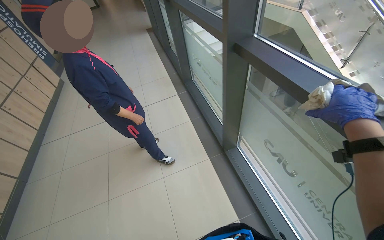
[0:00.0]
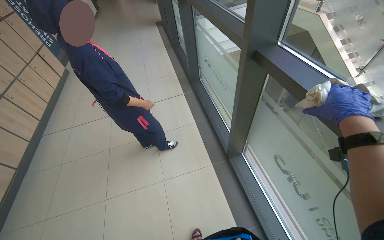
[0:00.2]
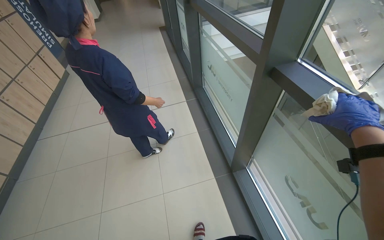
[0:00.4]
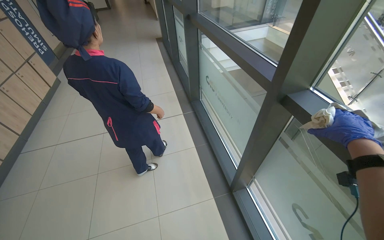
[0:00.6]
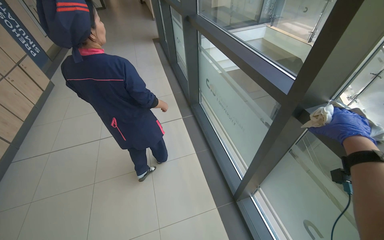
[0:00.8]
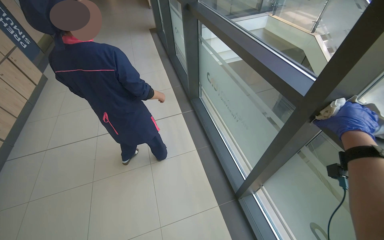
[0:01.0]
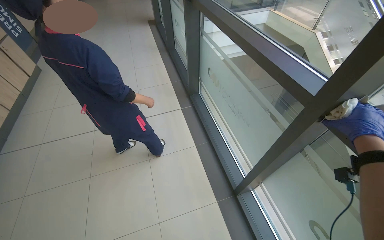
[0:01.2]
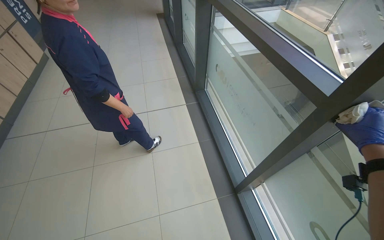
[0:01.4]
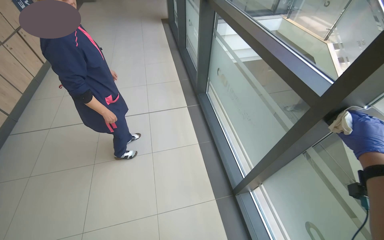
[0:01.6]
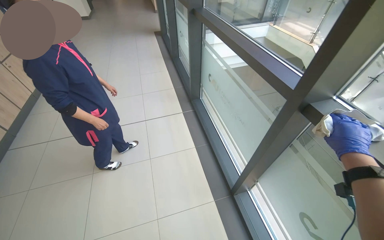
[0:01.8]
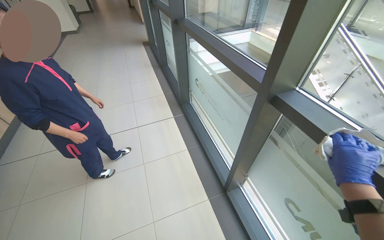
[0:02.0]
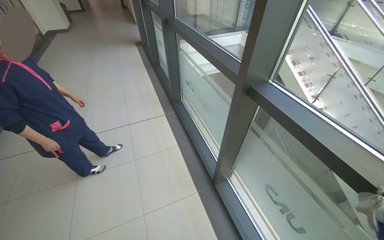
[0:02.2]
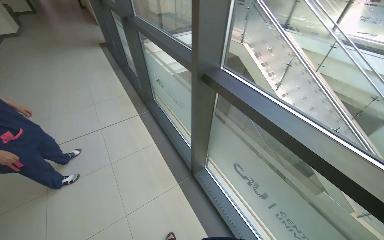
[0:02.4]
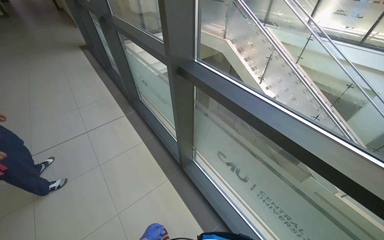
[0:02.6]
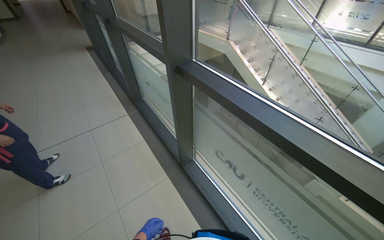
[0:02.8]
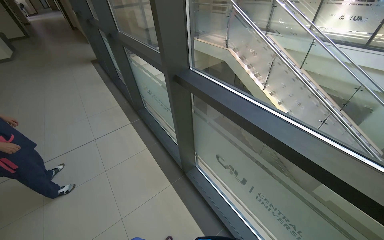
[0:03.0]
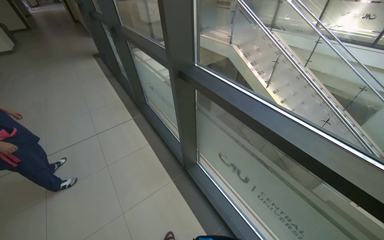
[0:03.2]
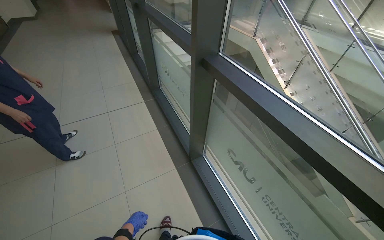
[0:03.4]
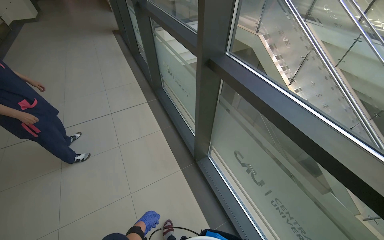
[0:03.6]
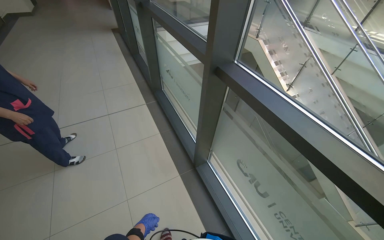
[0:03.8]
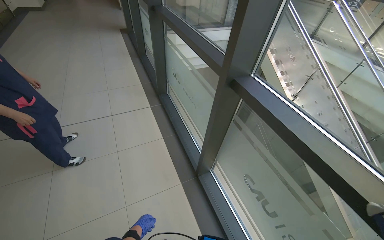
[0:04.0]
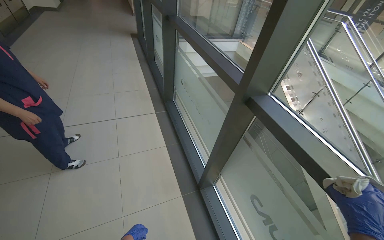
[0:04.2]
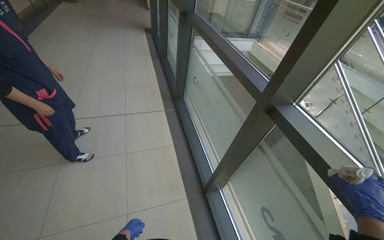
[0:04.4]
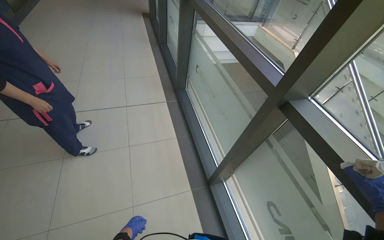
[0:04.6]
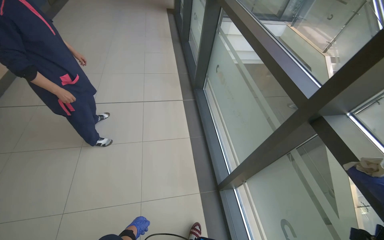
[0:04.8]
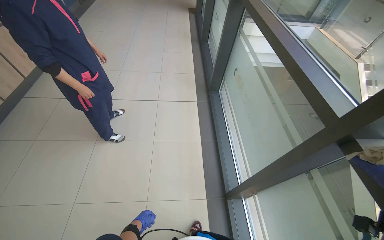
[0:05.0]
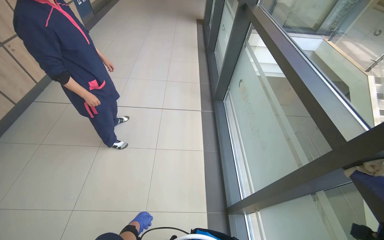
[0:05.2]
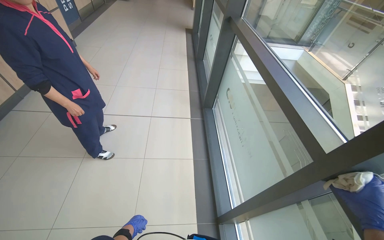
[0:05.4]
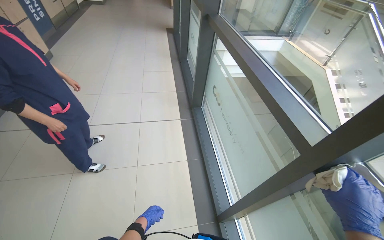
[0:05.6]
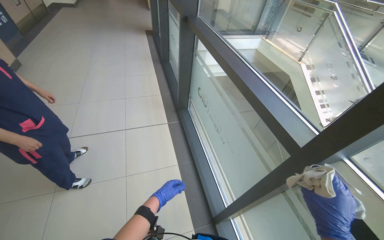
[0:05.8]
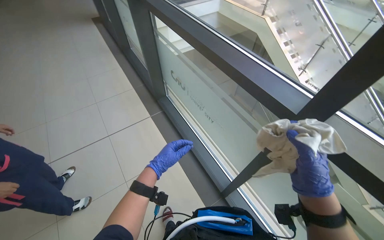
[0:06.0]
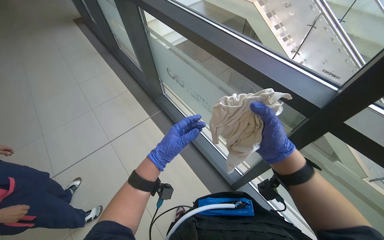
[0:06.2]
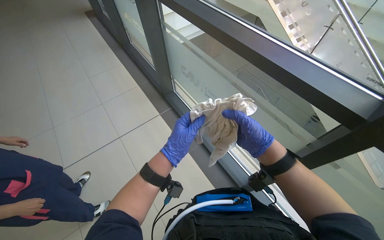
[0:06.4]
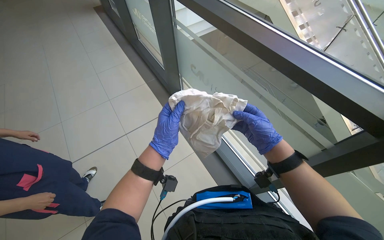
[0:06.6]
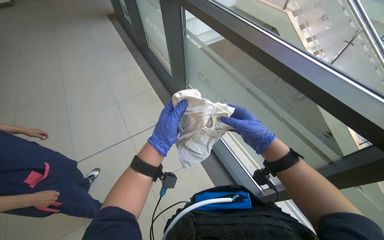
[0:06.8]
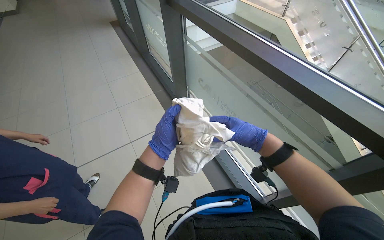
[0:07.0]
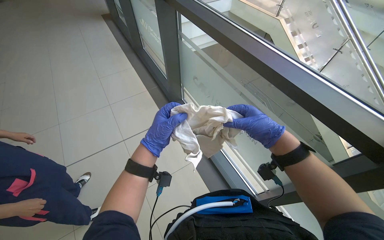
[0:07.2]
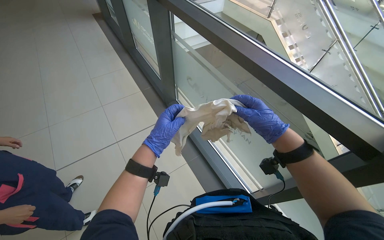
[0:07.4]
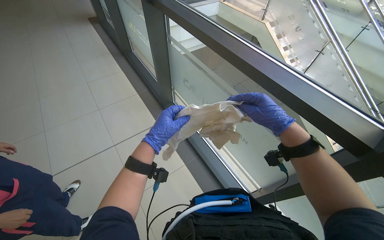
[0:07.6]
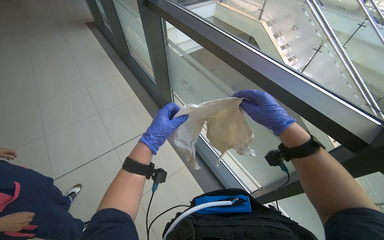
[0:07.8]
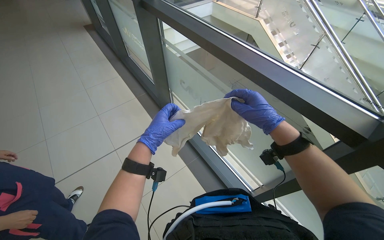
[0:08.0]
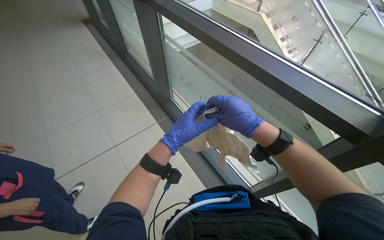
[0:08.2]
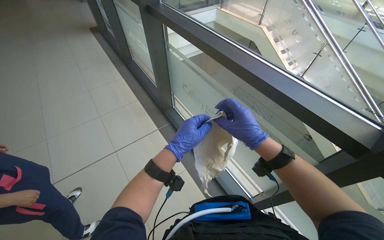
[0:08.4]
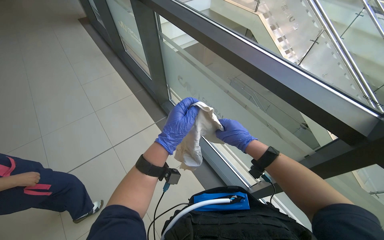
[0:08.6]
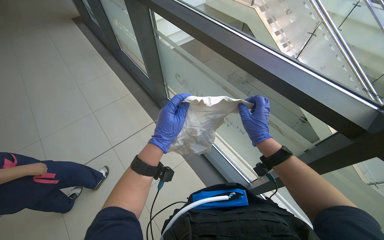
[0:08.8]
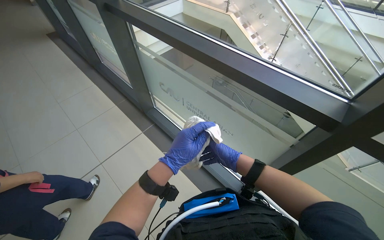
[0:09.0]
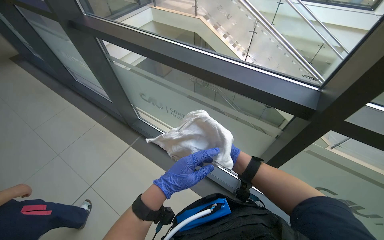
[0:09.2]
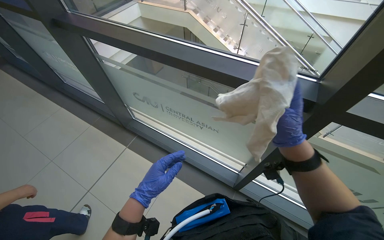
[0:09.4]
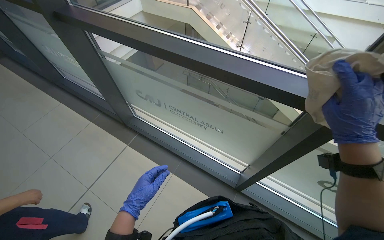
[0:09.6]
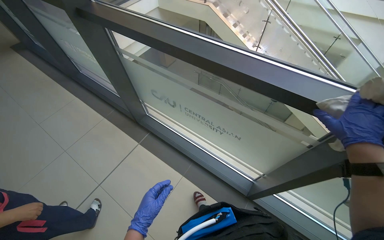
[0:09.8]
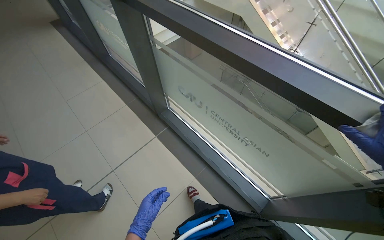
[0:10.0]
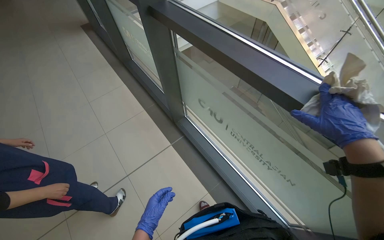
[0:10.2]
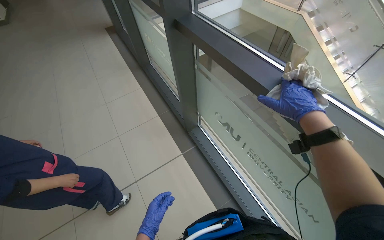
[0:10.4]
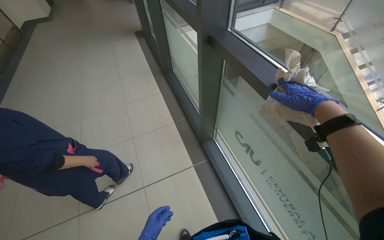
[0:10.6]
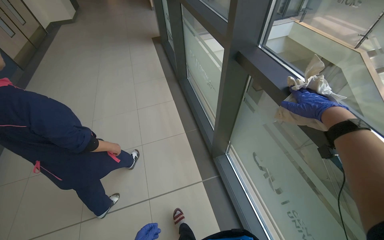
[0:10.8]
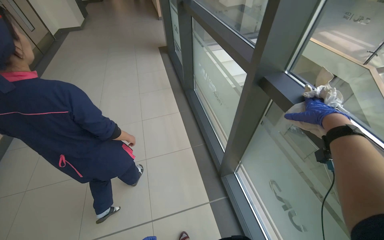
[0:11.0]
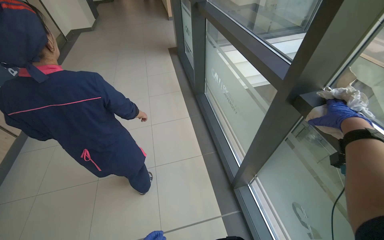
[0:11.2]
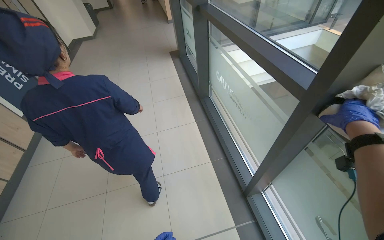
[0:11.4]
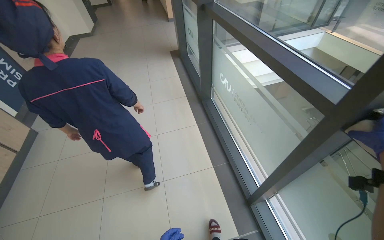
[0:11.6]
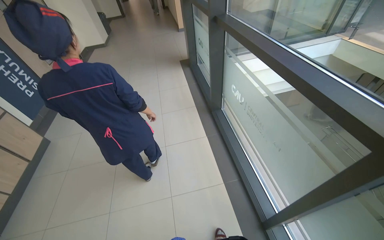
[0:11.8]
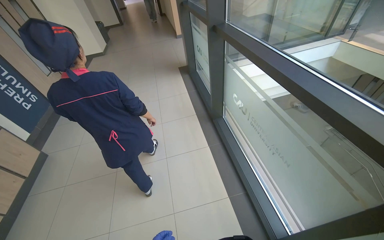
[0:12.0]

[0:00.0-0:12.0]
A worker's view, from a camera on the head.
Job: wiping surfaces.
The whole recording: Wiping window frames. The worker wipes the window frames with a cloth.
0:01.6 to 0:03.0: The camera travels about 50 cm. The head rotates approximately 25 degrees to the right.
0:06.0 to 0:07.6: The left hand is displaced up the picture by some 10 cm, while the right hand shifts approximately 20 cm to the left and up the picture.
0:07.6 to 0:09.0: The right hand moves farther from the camera and down the picture, some 25 cm; the left hand travels to the right by about 10 cm.
0:10.4 to 0:12.0: The wearer's head swings about 25 degrees to the left.

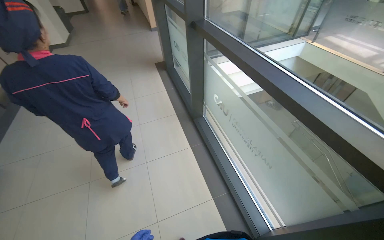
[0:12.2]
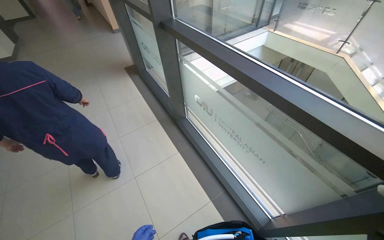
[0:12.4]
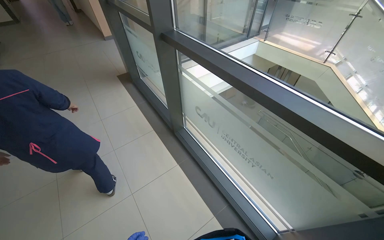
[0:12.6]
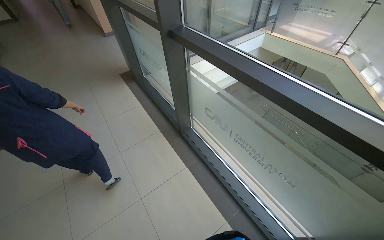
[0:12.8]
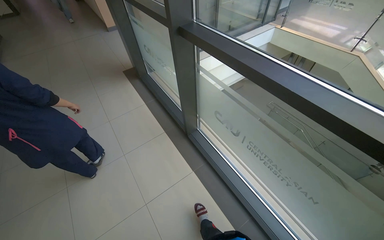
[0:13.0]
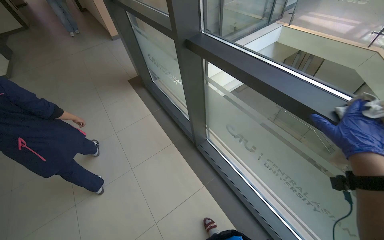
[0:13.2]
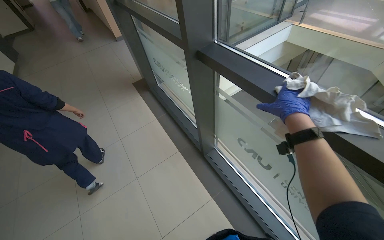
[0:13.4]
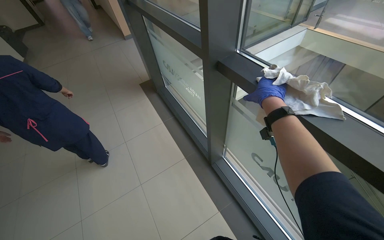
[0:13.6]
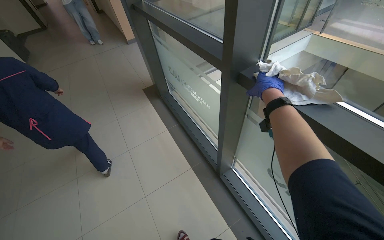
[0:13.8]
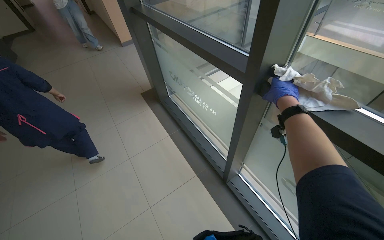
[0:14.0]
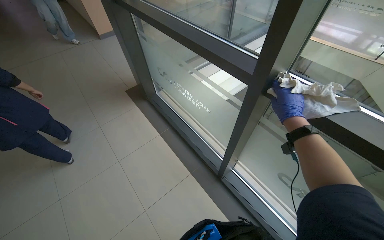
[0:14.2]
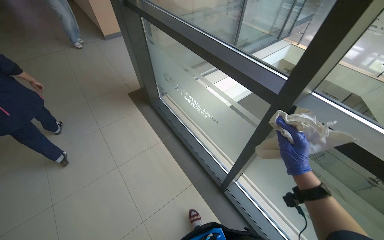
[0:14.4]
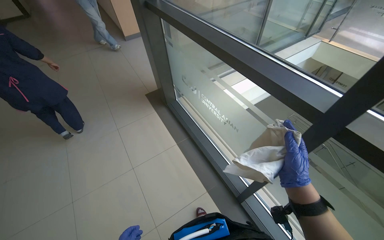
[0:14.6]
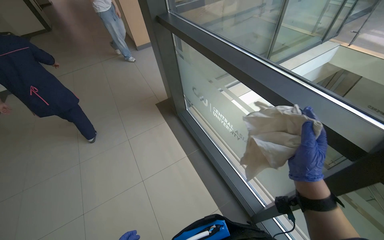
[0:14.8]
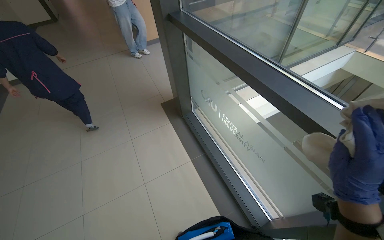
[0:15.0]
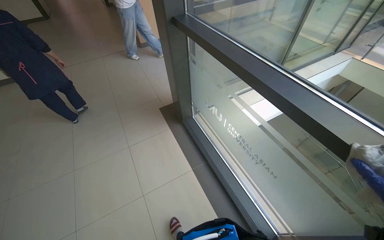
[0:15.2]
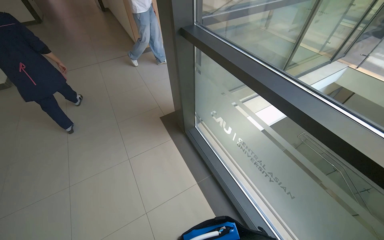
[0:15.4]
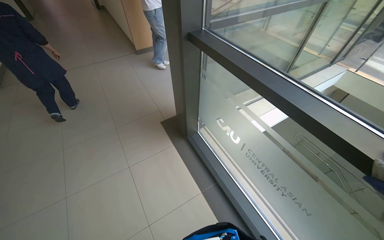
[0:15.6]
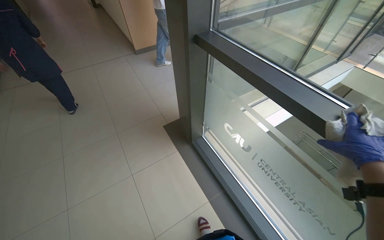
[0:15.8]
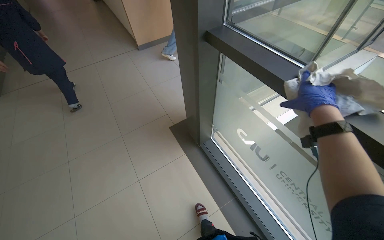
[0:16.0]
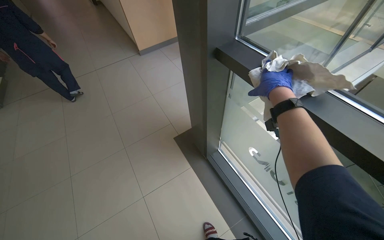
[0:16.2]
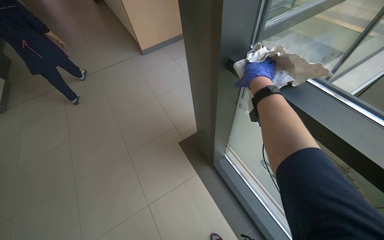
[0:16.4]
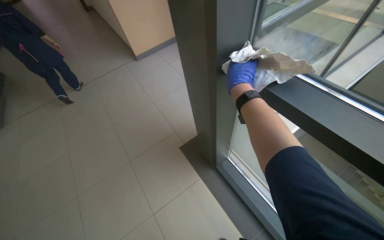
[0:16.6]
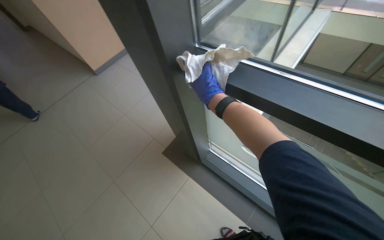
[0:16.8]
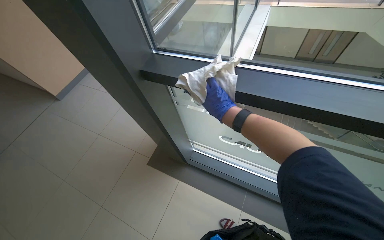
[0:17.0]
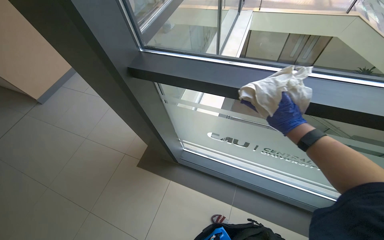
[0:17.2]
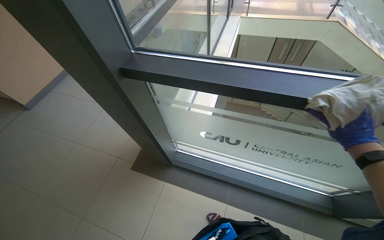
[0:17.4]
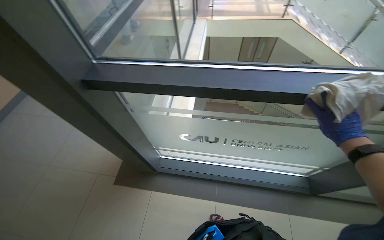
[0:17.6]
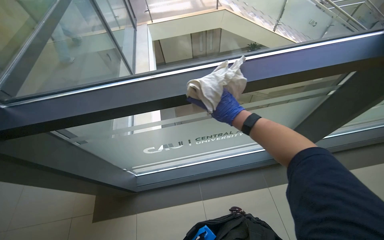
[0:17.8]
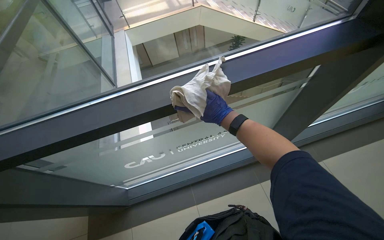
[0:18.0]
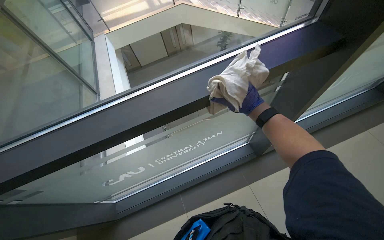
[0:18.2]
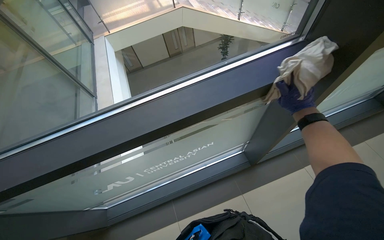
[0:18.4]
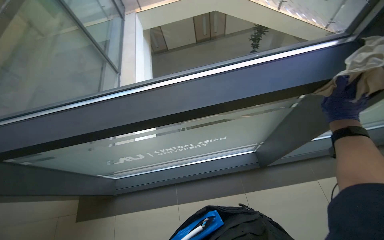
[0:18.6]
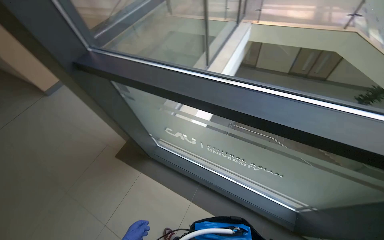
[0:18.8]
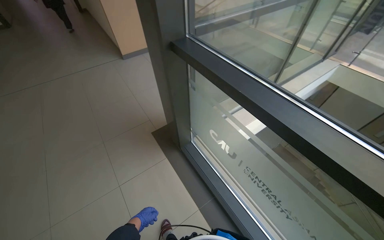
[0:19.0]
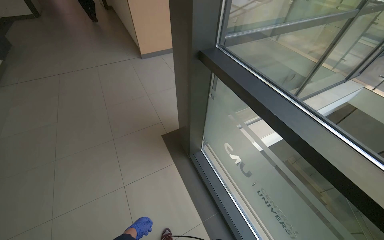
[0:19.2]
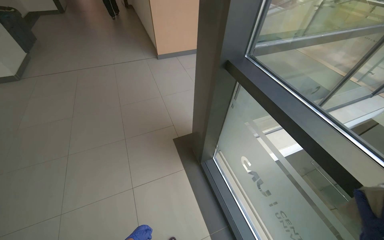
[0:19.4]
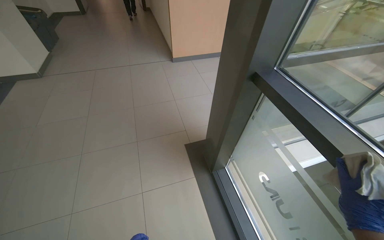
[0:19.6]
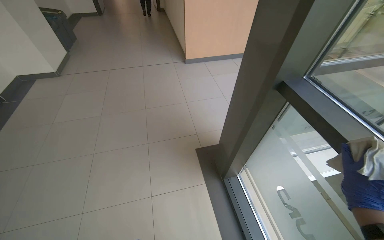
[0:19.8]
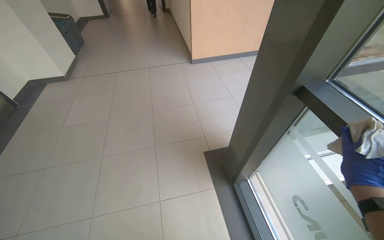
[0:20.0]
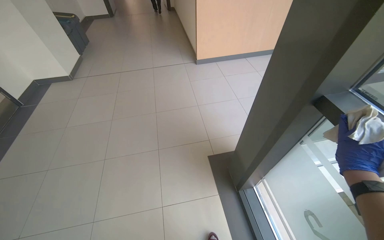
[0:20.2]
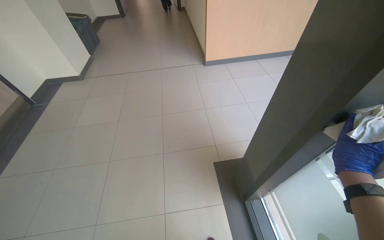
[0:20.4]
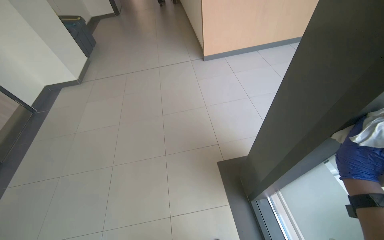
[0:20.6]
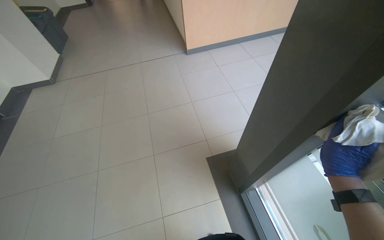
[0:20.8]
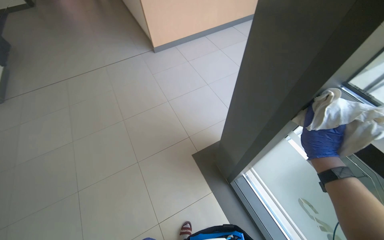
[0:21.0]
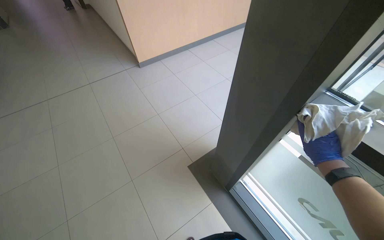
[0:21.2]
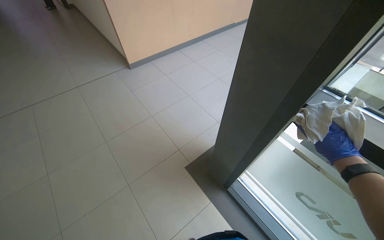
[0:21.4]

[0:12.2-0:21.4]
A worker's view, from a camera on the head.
Job: wiping surfaces.
The whole recording: Wiping window frames. The worker wipes the window frames with a cloth.
0:12.2 to 0:13.8: The wearer moves some 90 cm.
0:16.8 to 0:18.4: The camera is carried approximately 60 cm. The wearer looks about 60 degrees further to the right.
0:18.4 to 0:19.8: The head travels about 60 cm. The head rotates approximately 100 degrees to the left.
0:19.8 to 0:21.4: The camera is carried roughly 40 cm. The wearer's head swings roughly 25 degrees to the right.
